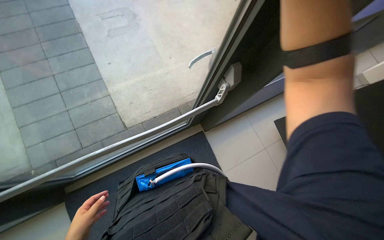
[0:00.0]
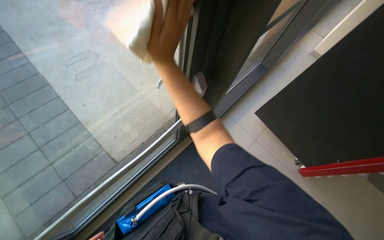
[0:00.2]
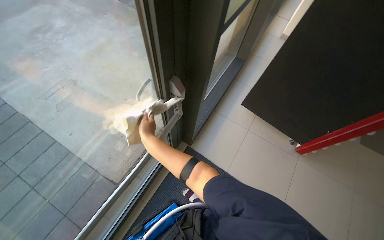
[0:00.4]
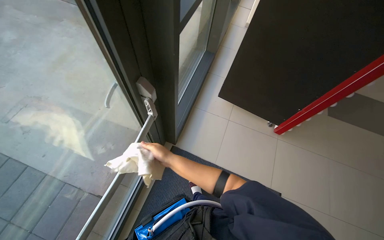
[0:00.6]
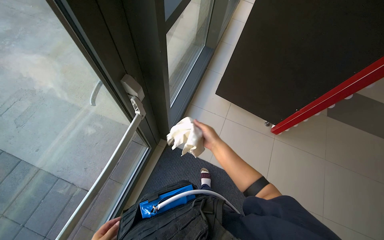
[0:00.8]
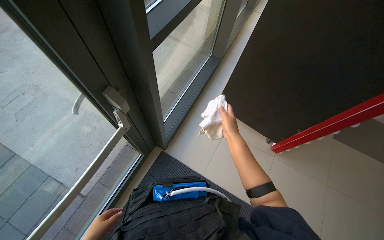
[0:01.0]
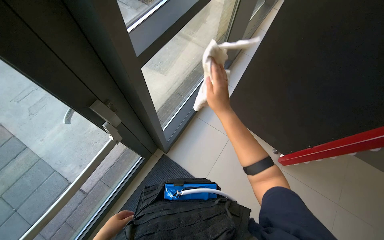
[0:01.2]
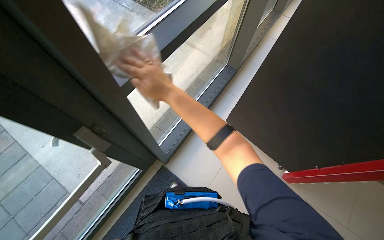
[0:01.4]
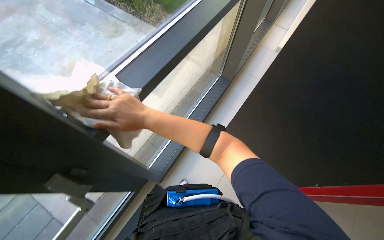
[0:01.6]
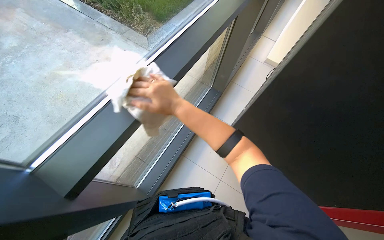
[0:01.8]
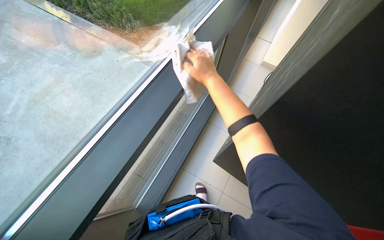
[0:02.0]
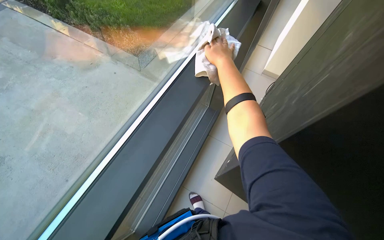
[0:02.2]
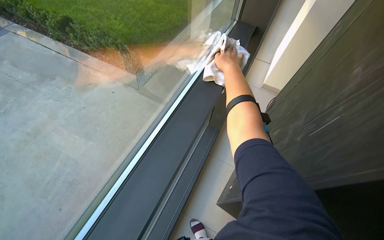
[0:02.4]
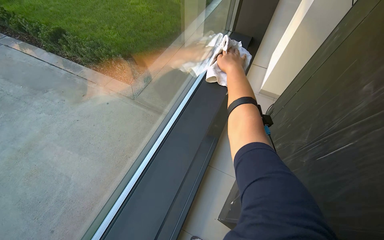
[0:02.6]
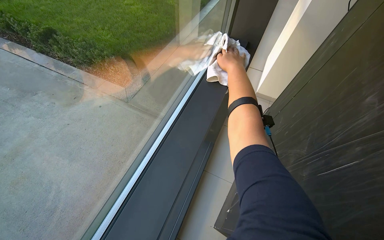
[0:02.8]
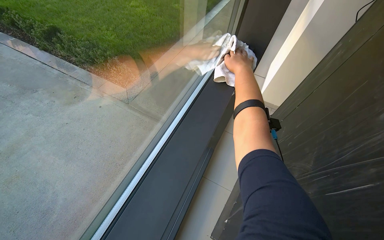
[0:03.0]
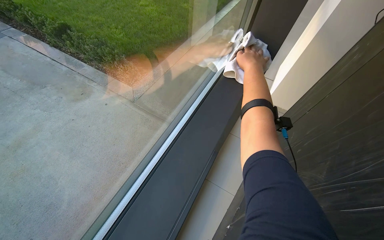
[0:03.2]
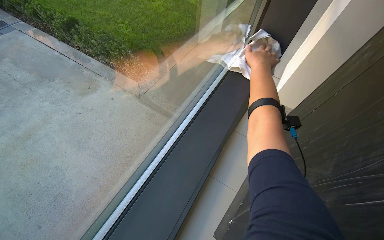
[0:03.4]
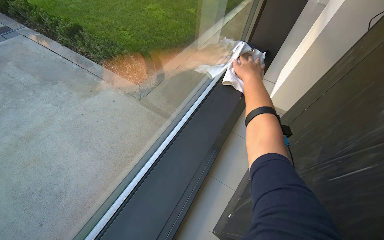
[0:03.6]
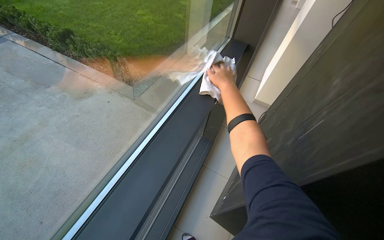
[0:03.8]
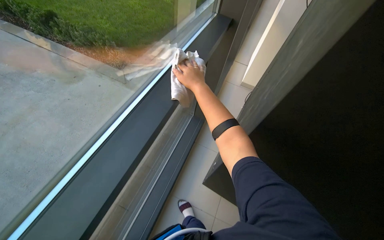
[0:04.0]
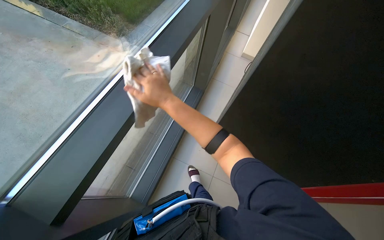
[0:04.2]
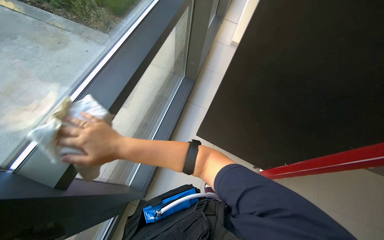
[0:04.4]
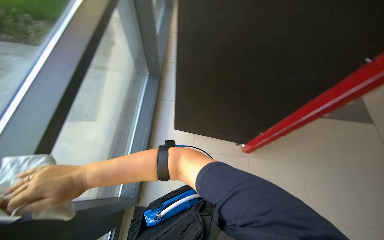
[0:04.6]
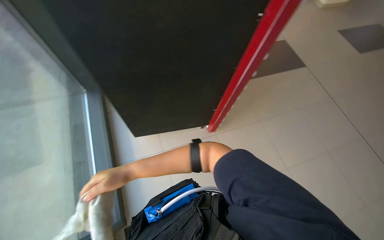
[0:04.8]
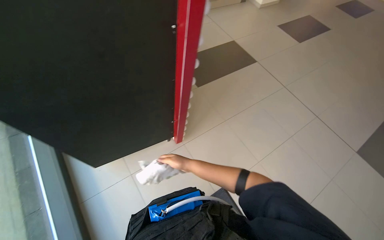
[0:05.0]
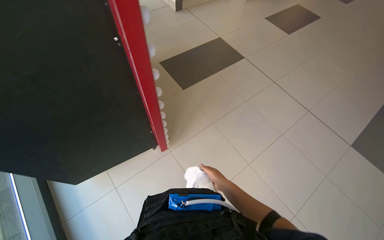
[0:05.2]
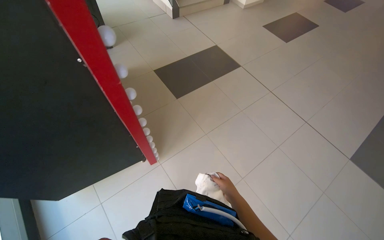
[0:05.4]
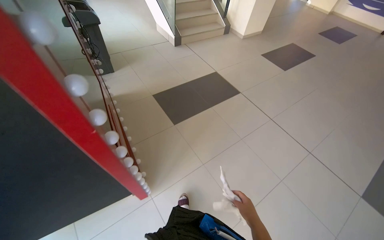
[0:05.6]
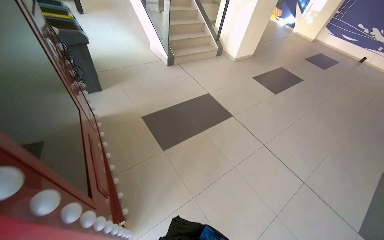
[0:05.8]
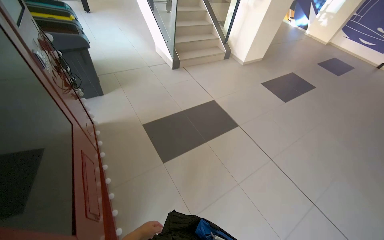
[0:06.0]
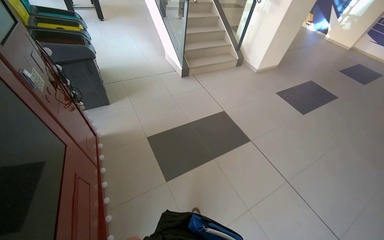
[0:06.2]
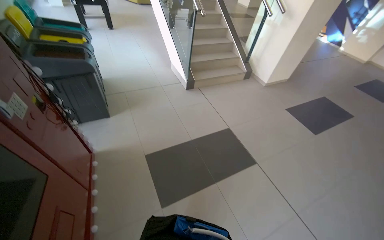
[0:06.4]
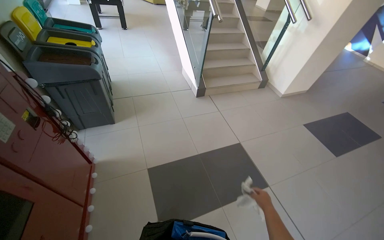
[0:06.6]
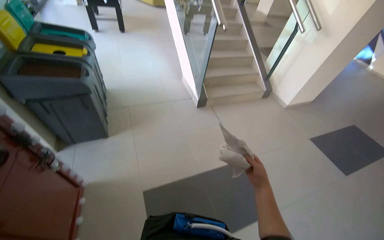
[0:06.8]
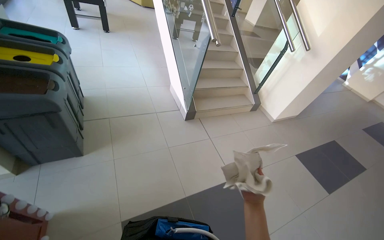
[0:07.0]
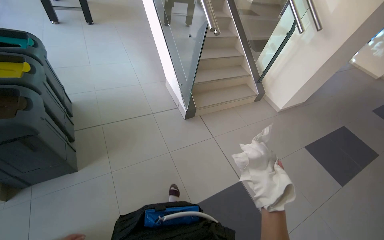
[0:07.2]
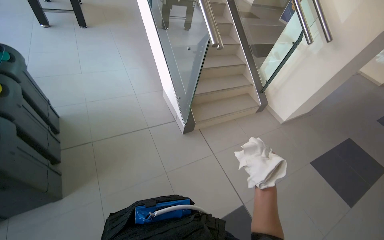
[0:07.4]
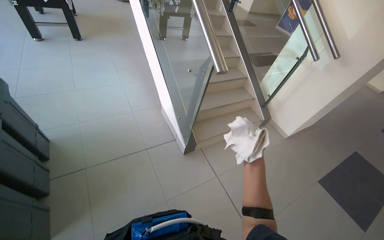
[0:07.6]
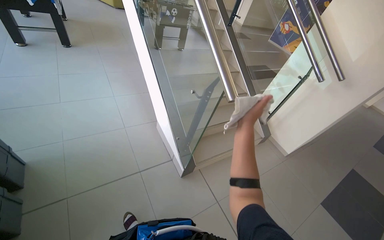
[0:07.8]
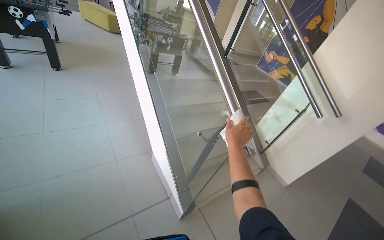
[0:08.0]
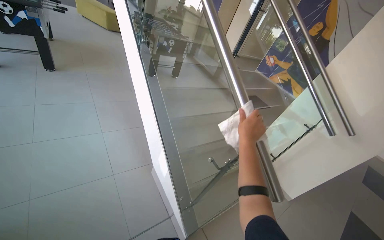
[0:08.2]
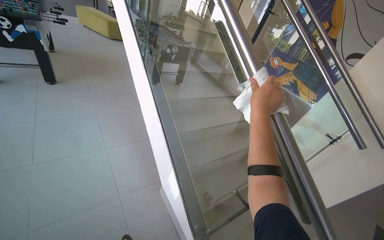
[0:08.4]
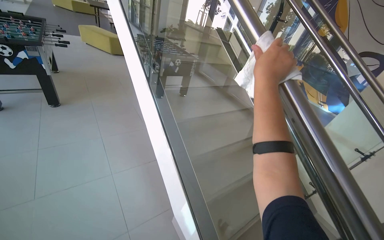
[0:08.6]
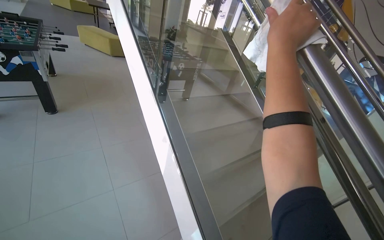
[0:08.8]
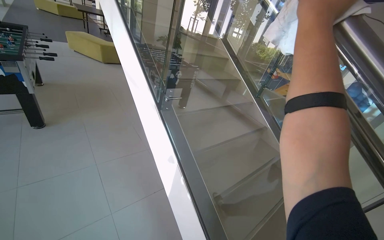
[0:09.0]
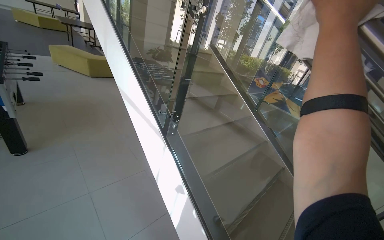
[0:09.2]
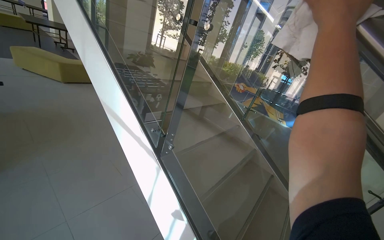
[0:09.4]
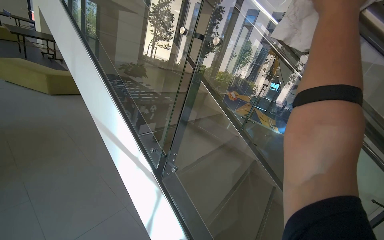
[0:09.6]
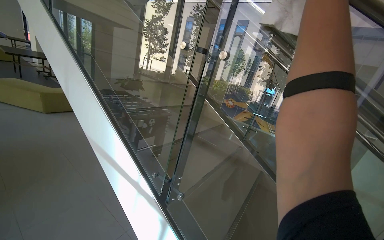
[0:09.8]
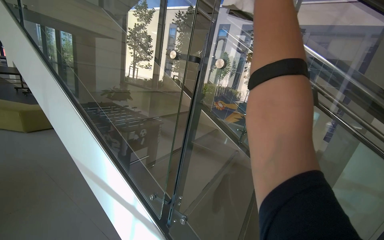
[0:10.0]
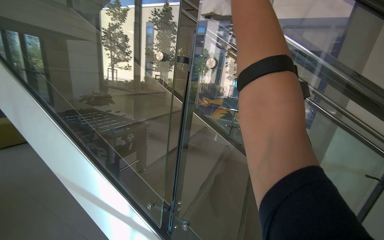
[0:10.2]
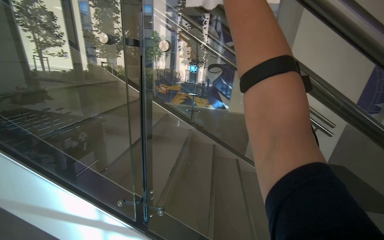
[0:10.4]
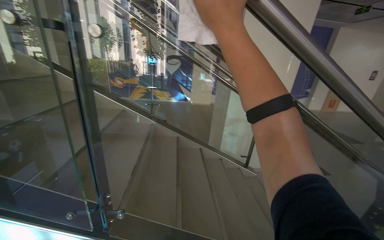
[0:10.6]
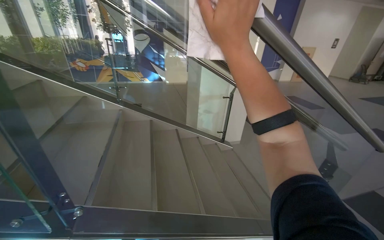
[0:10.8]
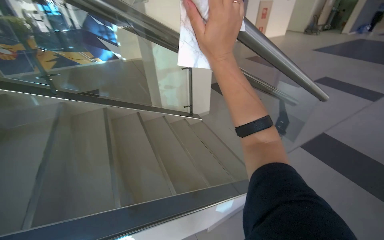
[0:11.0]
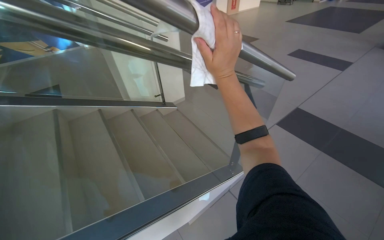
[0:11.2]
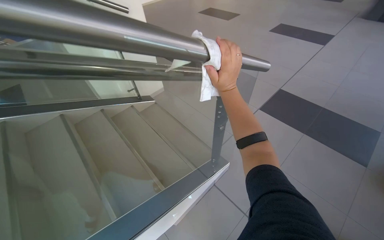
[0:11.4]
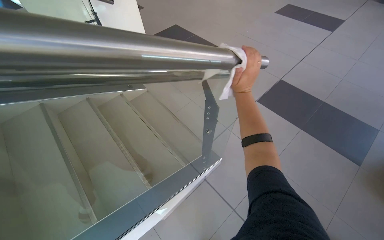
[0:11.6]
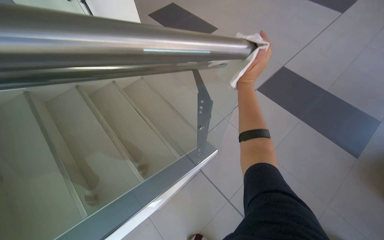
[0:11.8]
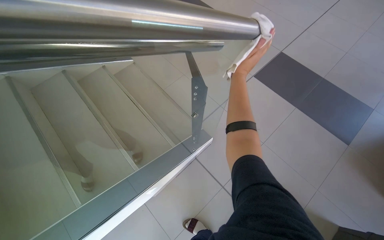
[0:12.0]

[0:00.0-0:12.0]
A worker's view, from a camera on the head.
Job: wiping surfaces.
The whole recording: Wiping various surfaces with a cloth. The worker wipes the glass door, staircase railing, window frame, and foosball table with a cleaning cloth.
0.0 to 1.6 s: The head travels some 50 cm. The scene turns approximately 30 degrees counterclockwise in the picture.
1.6 to 3.0 s: The wearer moves about 40 cm. The wearer looks roughly 15 degrees further upward.
6.0 to 7.6 s: The camera is carried some 1.5 m.
7.6 to 9.0 s: The head travels some 1.5 m. The view tips upward by approximately 15 degrees.
9.0 to 10.4 s: The camera is carried approximately 60 cm. The head rotates roughly 45 degrees to the right.
10.4 to 12.0 s: The wearer moves some 90 cm. The head rotates some 50 degrees to the right. The wearer looks about 45 degrees further downward.

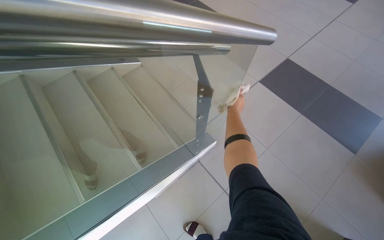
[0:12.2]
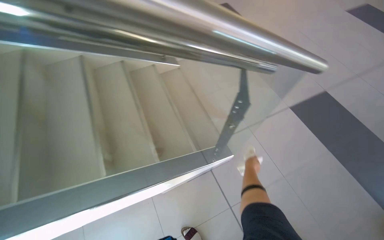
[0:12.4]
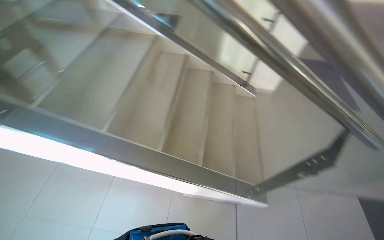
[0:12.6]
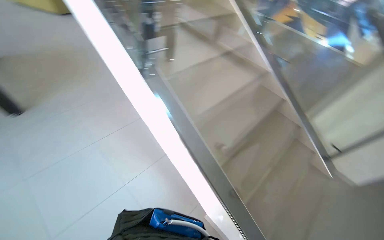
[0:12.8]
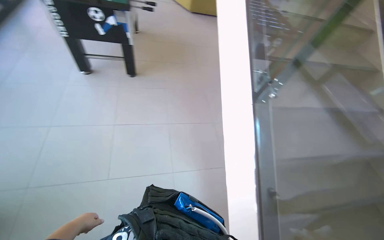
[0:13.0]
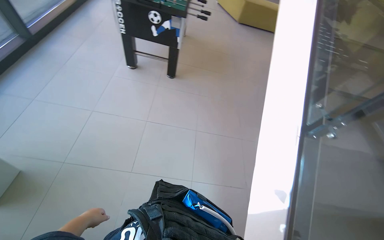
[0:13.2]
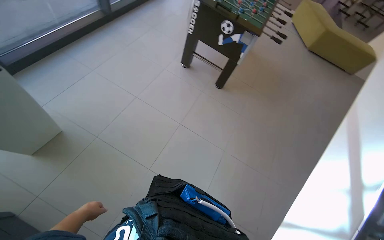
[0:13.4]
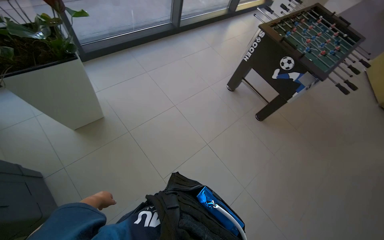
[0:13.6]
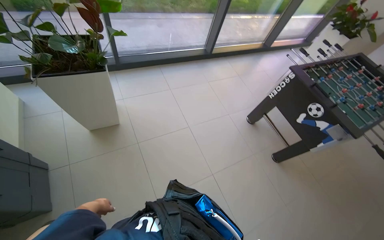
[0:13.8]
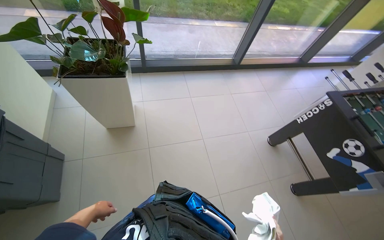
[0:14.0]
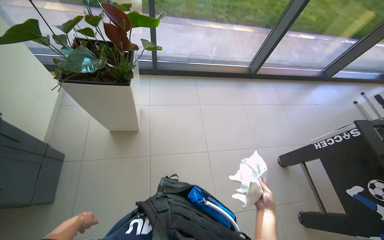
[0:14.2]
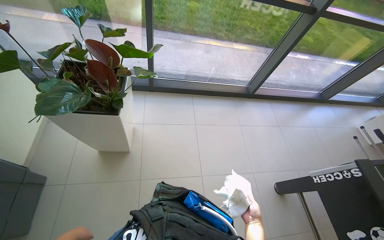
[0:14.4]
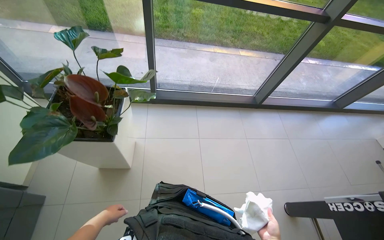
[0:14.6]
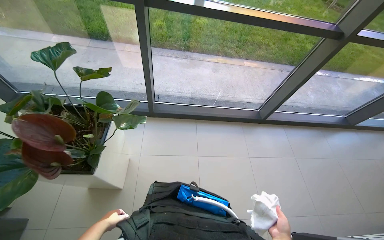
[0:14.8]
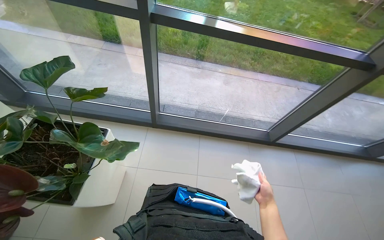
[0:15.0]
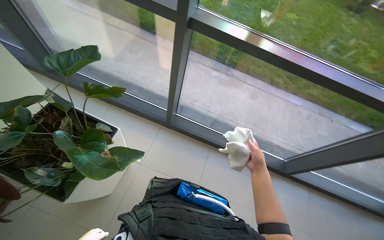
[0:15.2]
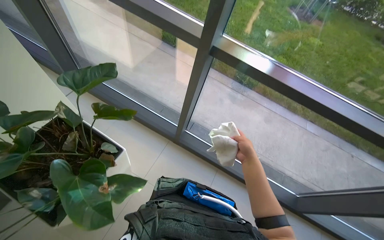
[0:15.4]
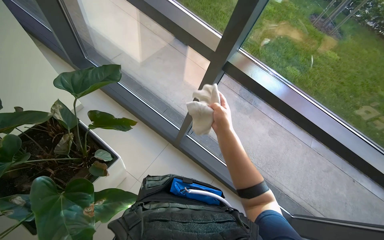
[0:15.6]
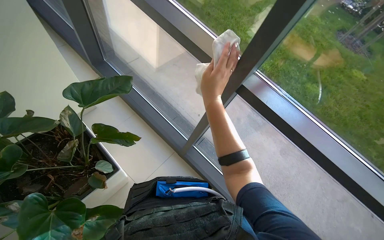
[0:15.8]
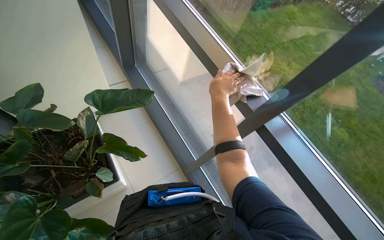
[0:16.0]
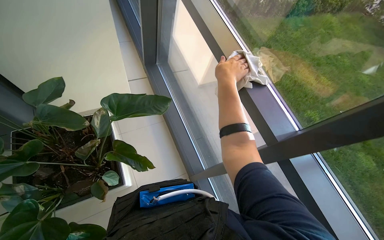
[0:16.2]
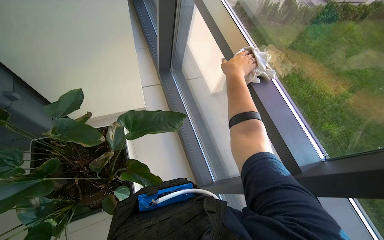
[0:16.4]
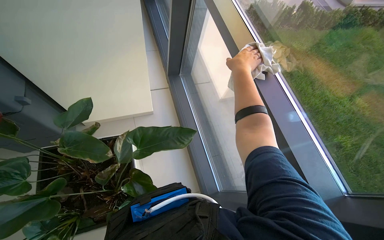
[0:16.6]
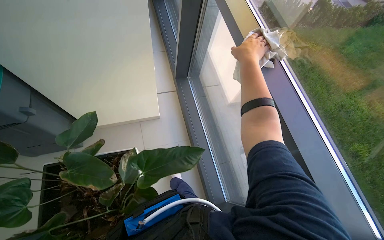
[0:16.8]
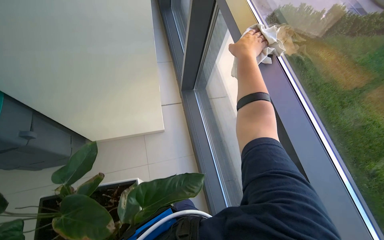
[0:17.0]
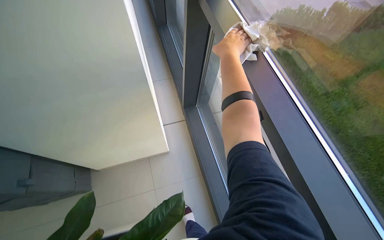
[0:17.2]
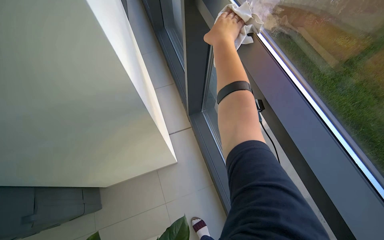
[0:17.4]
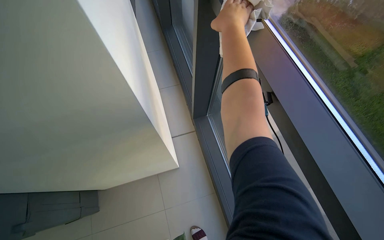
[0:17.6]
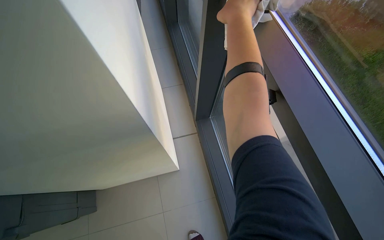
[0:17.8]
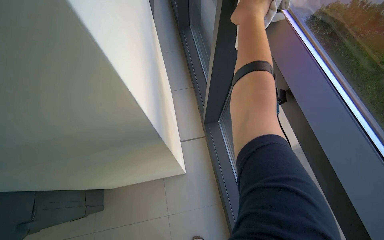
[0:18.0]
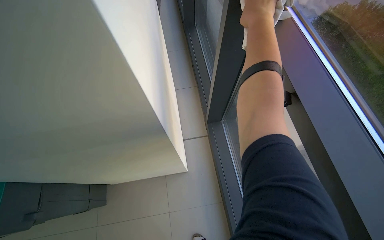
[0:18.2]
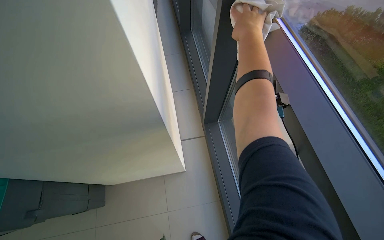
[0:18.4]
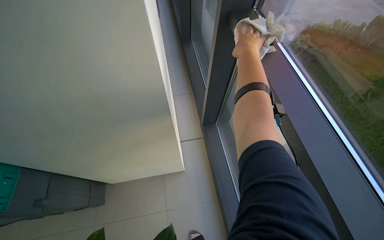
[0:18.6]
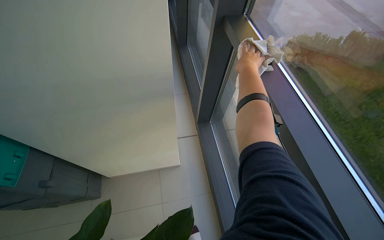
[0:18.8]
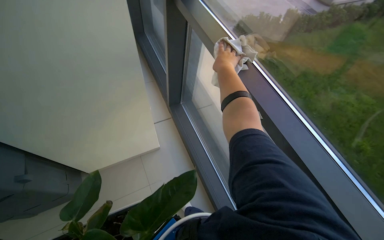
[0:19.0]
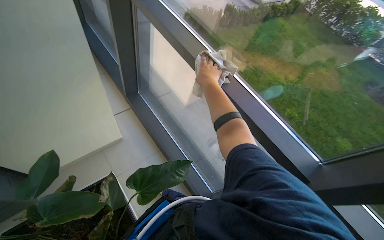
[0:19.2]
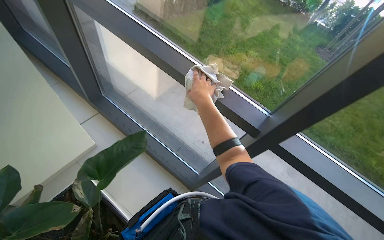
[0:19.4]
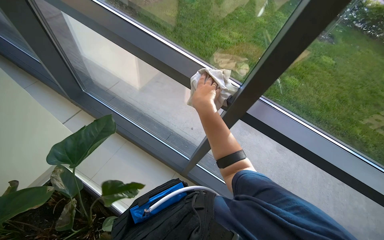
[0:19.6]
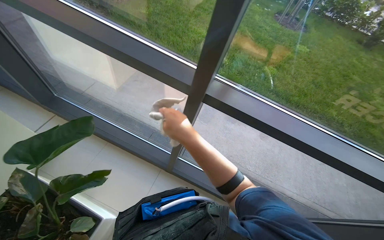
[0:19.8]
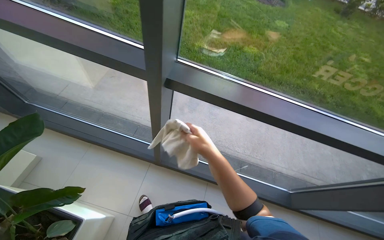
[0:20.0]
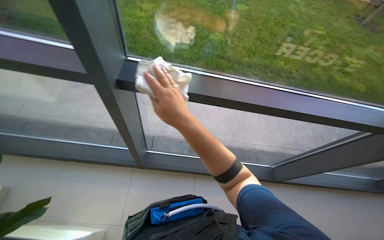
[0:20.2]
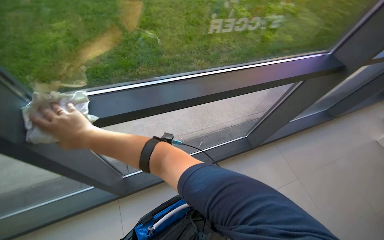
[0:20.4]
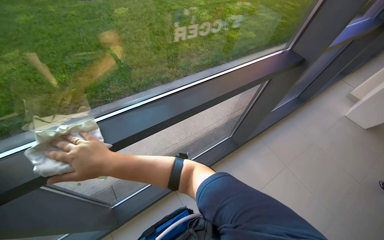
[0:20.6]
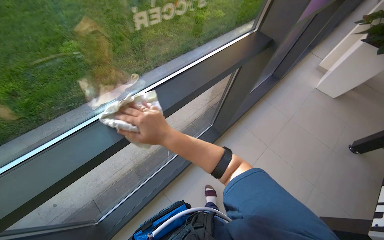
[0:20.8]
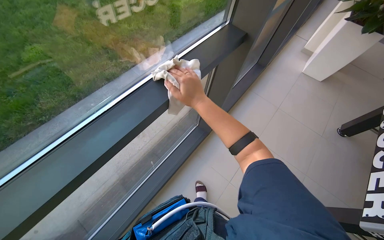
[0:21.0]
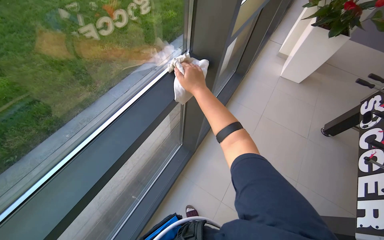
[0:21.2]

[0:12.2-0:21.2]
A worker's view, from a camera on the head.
Job: wiping surfaces.
The whole recording: Wiping various surfaces with a cloth. The worker wipes the glass door, staircase railing, window frame, and foosball table with a cleaning cloth.
13.8 to 15.2 s: The head travels some 1 m. The head turns to the left by approximately 45 degrees.
15.2 to 16.6 s: The head turns to the left by roughly 45 degrees. The wearer looks approximately 15 degrees further upward.
16.6 to 18.2 s: The camera sweeps to the left, by roughly 20 degrees.
18.2 to 19.8 s: The head turns to the right by about 55 degrees.
19.8 to 21.2 s: The camera is carried about 70 cm. The wearer's head swings approximately 80 degrees to the right. The wearer looks about 10 degrees further downward.
